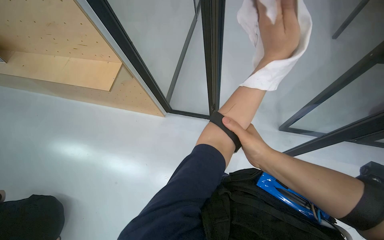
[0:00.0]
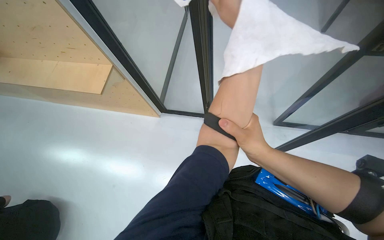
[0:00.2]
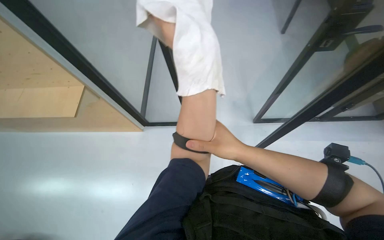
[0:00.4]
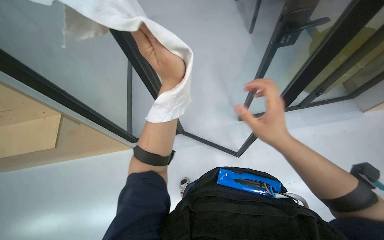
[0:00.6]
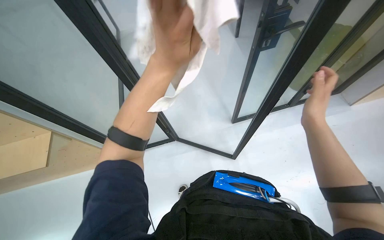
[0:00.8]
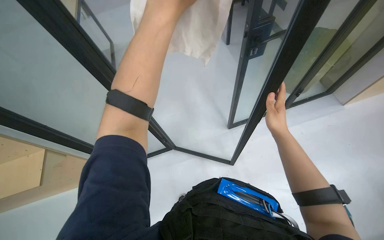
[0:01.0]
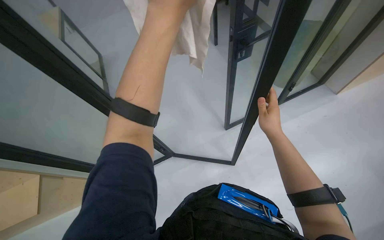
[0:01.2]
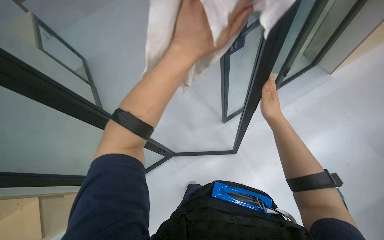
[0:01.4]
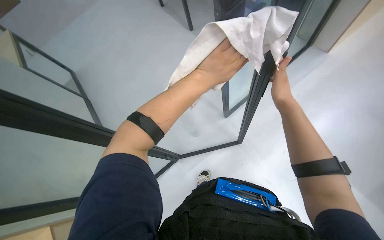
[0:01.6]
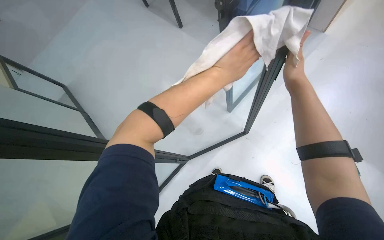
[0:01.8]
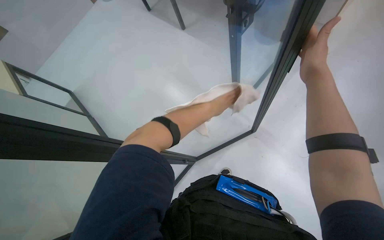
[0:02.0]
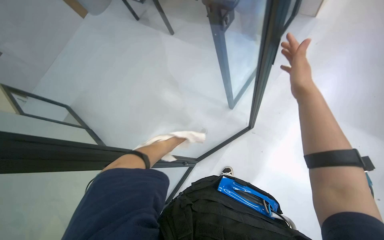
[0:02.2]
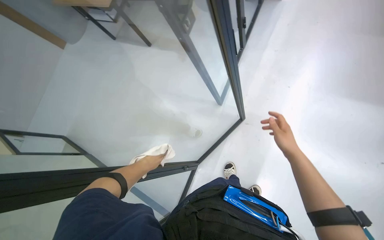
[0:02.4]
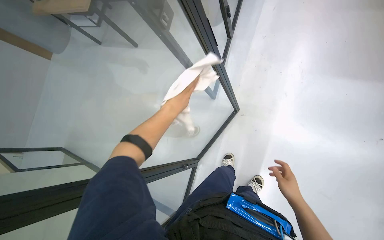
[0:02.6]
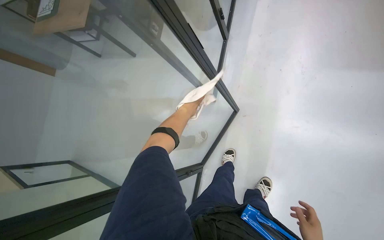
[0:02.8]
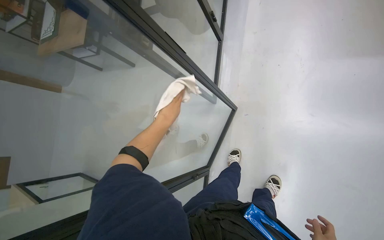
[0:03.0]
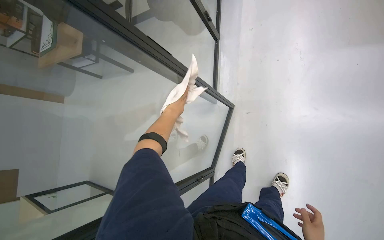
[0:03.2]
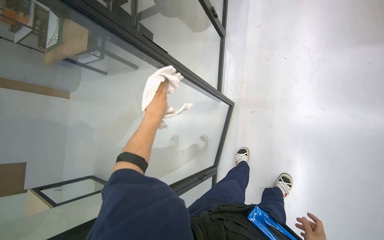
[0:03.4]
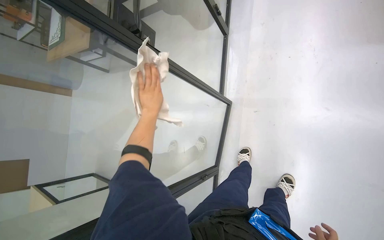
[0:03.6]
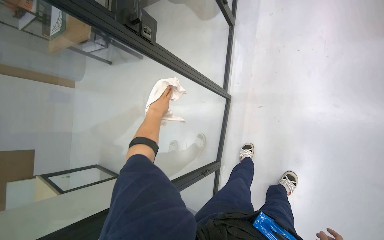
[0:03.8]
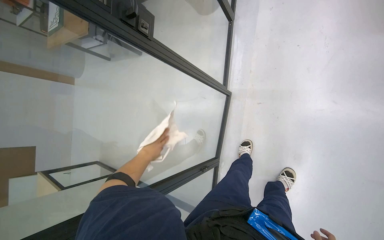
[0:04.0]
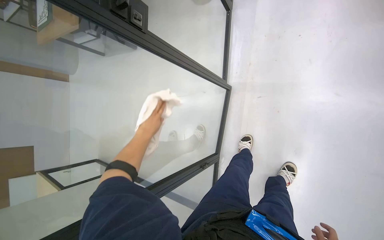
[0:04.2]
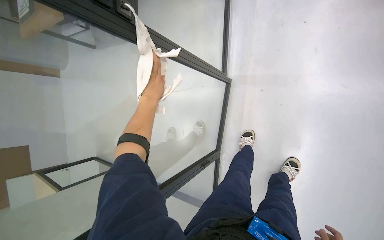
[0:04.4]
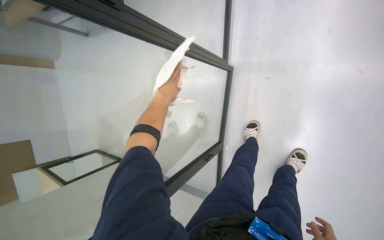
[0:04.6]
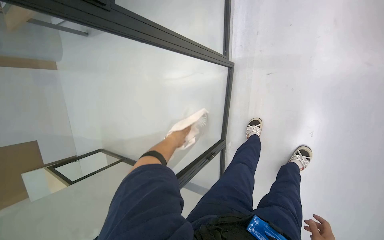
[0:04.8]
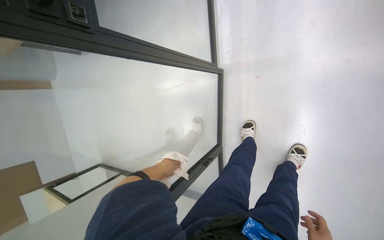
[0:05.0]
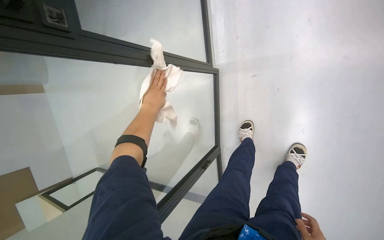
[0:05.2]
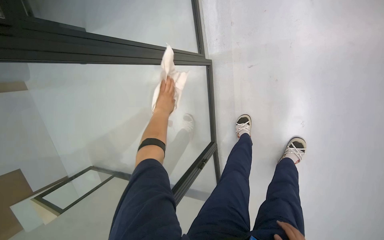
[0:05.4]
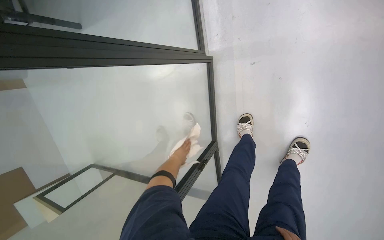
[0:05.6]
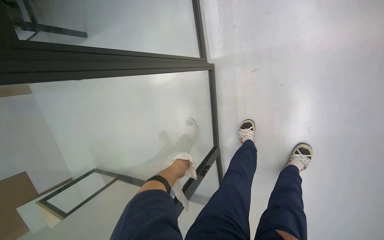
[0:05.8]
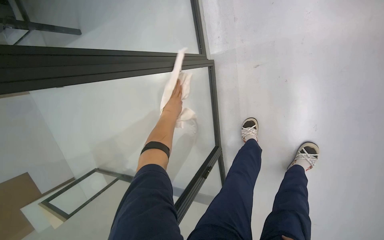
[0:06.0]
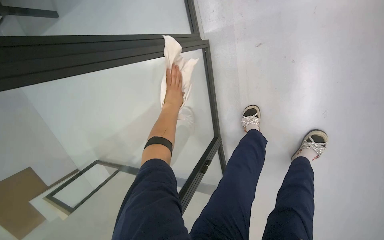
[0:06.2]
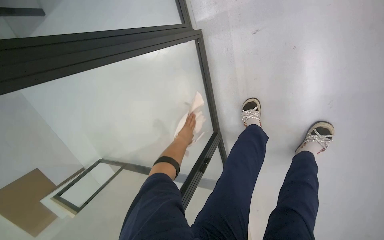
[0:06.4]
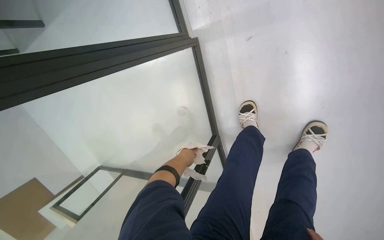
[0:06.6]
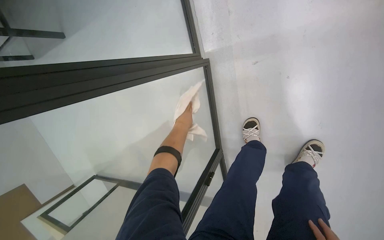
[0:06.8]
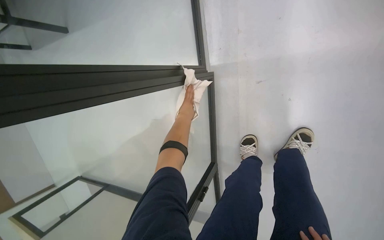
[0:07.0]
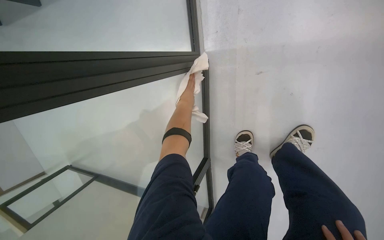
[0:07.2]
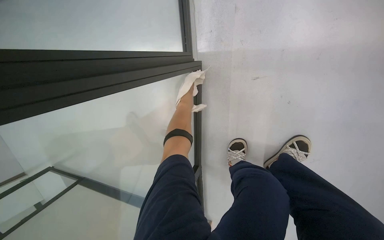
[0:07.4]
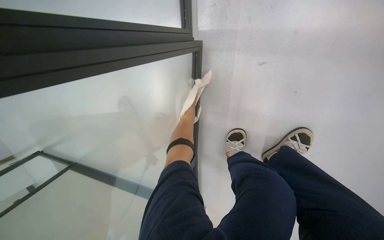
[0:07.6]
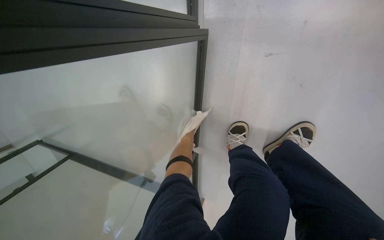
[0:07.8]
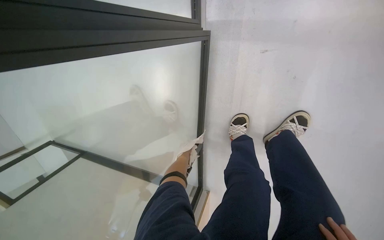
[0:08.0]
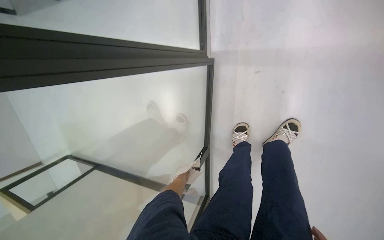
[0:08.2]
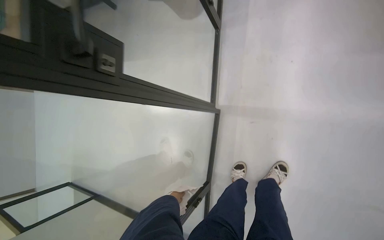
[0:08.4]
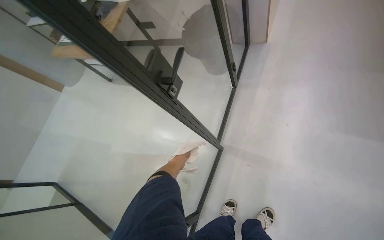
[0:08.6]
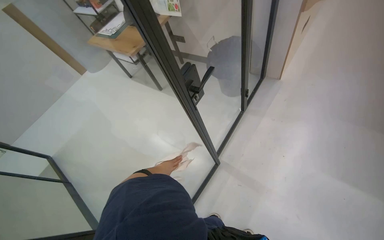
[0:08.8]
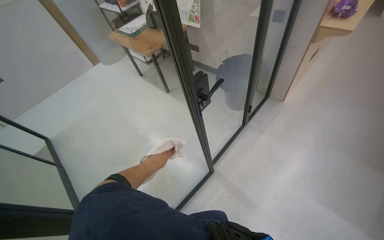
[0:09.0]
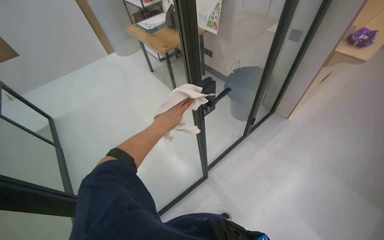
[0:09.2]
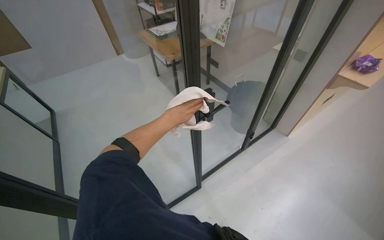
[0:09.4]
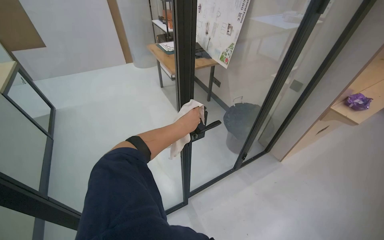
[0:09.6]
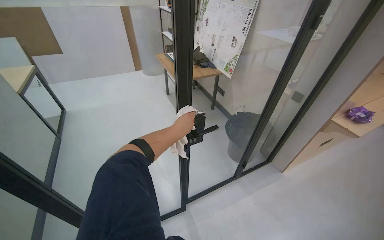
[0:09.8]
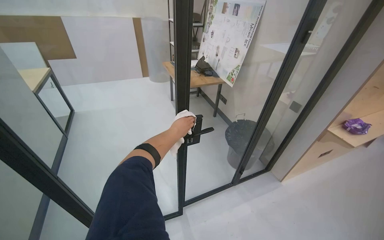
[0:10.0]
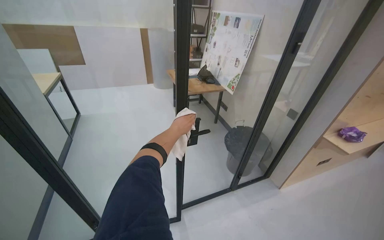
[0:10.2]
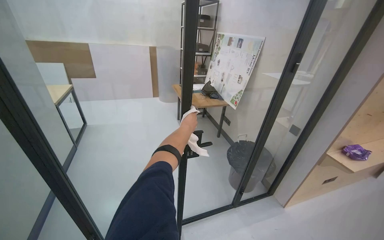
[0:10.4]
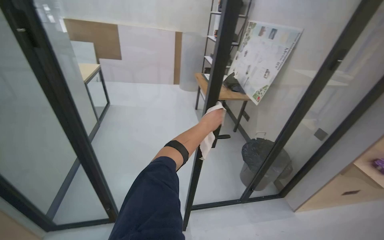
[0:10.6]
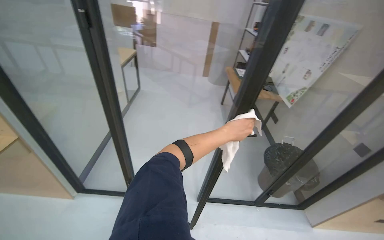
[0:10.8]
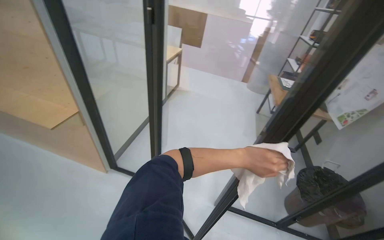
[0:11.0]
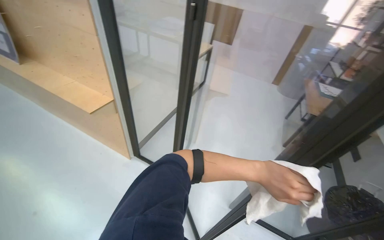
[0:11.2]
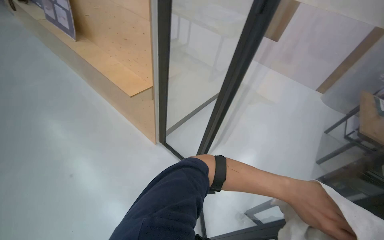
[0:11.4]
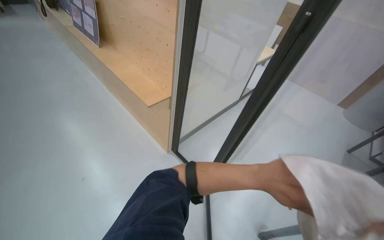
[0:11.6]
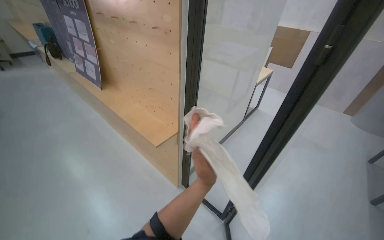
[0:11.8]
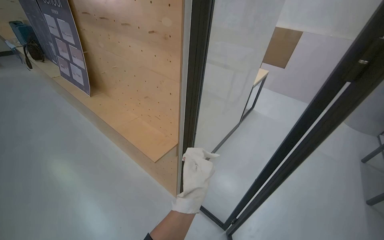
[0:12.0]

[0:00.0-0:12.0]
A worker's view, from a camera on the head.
Job: wiping surfaces.
The whole recording: Wiping glass door and frame. The worker wipes the glass door and its frame with a white cloth.
0:01.6 to 0:03.0: Everything in view rotates roughly 30 degrees counterclockwise. The left hand goes nearer and farther, some 30 cm each way, reversing 3 times.
0:03.0 to 0:04.4: The left hand heads up the picture, covering about 10 cm.
0:04.4 to 0:06.0: The left hand is displaced farther from the camera by some 40 cm.
0:06.0 to 0:07.6: The left hand heads up the picture, covering about 20 cm.
0:09.0 to 0:10.4: The view tilts about 25 degrees upward. Everything in view rotates some 30 degrees clockwise.
0:10.4 to 0:12.0: The wearer moves some 60 cm. The head rotates approximately 55 degrees to the left.

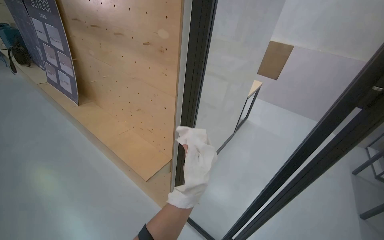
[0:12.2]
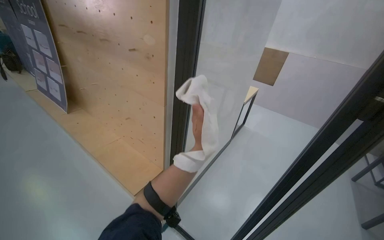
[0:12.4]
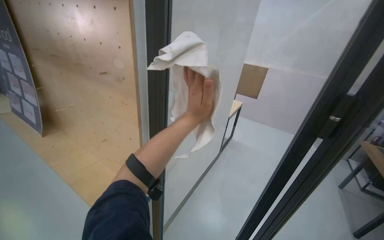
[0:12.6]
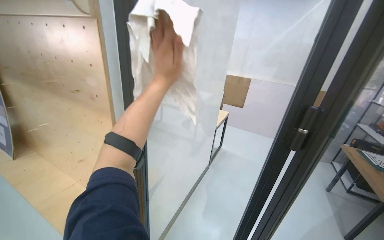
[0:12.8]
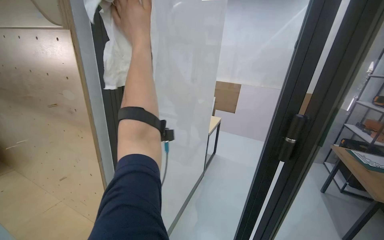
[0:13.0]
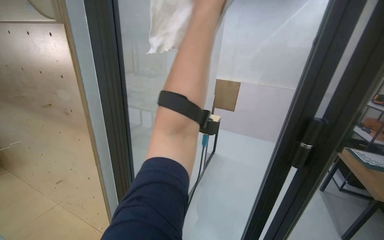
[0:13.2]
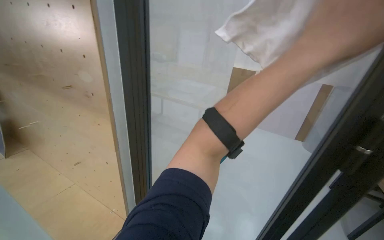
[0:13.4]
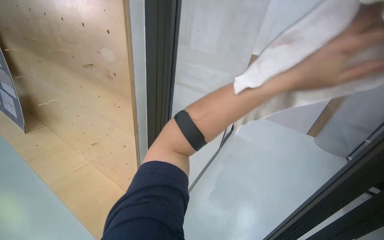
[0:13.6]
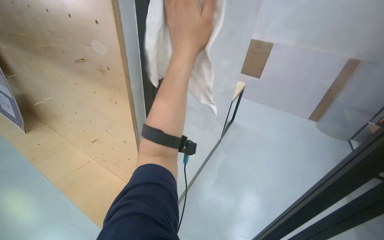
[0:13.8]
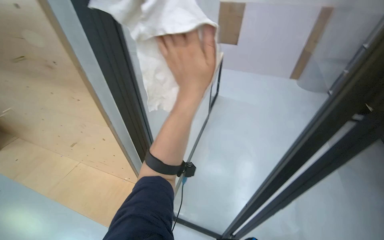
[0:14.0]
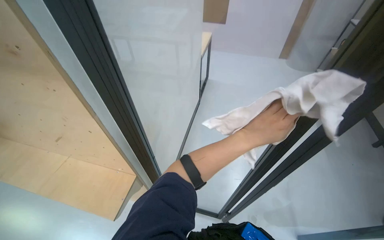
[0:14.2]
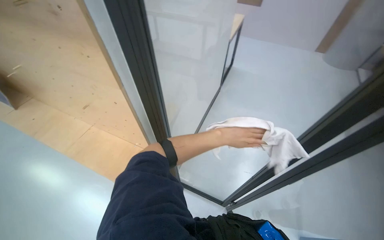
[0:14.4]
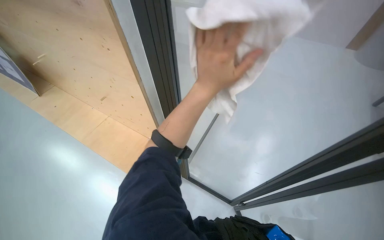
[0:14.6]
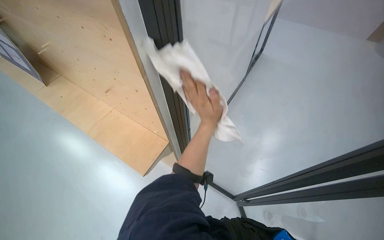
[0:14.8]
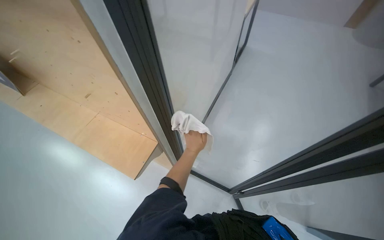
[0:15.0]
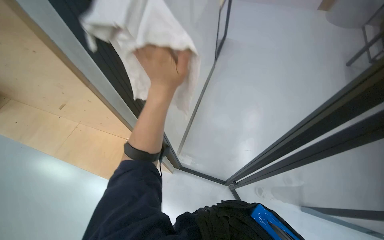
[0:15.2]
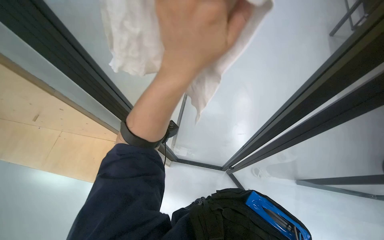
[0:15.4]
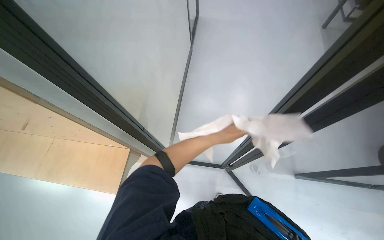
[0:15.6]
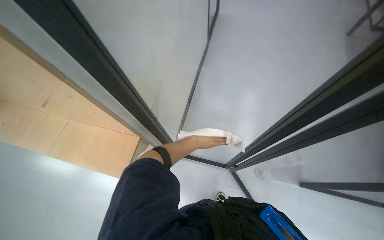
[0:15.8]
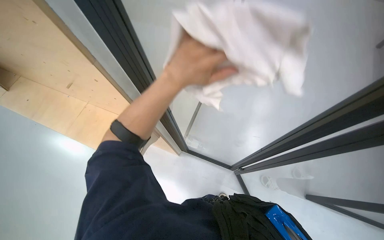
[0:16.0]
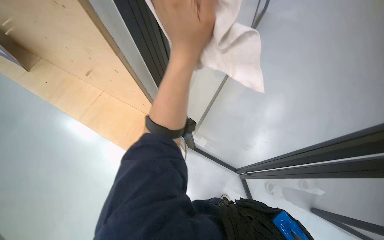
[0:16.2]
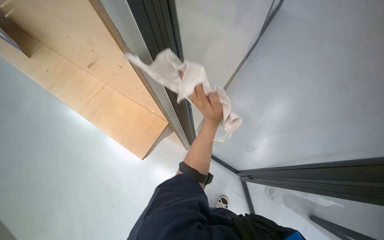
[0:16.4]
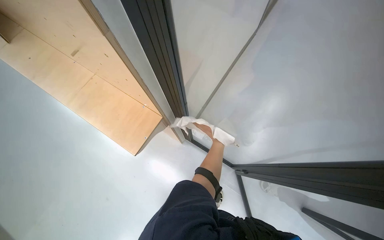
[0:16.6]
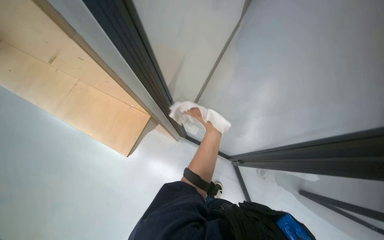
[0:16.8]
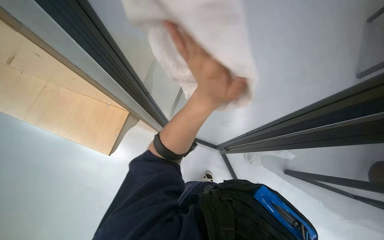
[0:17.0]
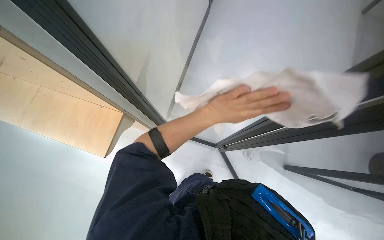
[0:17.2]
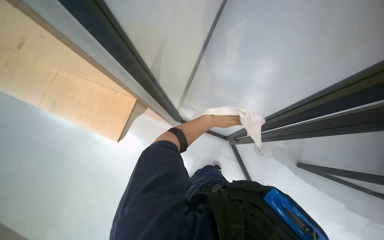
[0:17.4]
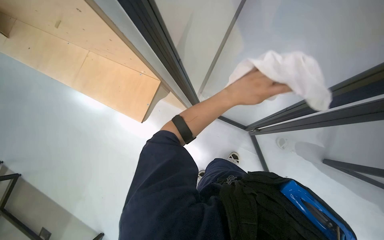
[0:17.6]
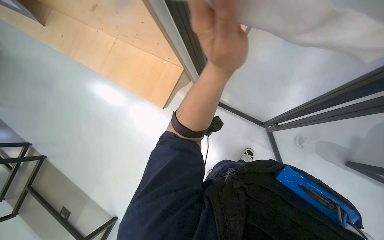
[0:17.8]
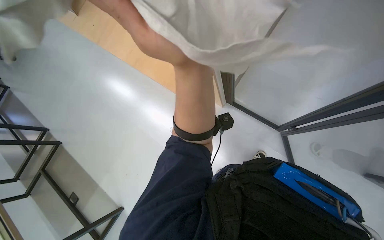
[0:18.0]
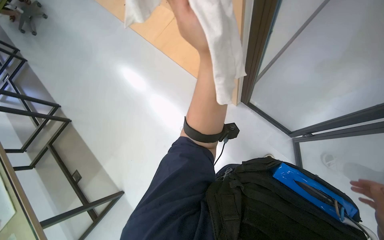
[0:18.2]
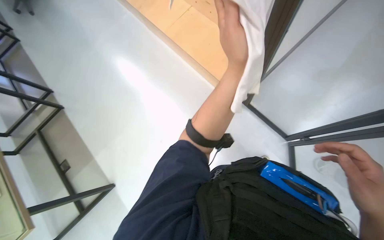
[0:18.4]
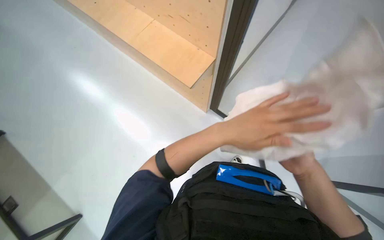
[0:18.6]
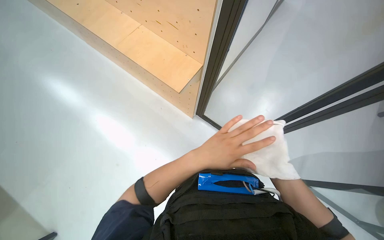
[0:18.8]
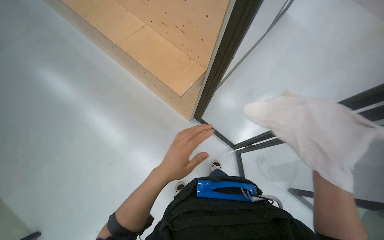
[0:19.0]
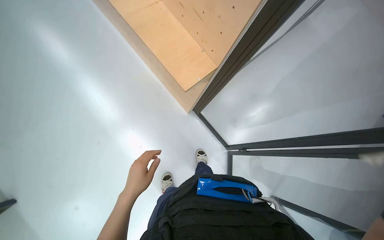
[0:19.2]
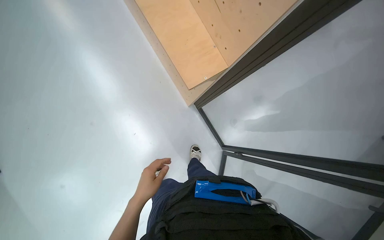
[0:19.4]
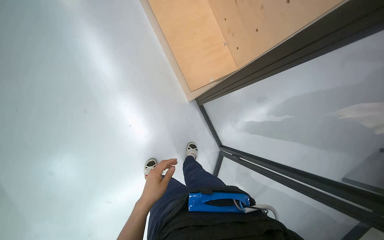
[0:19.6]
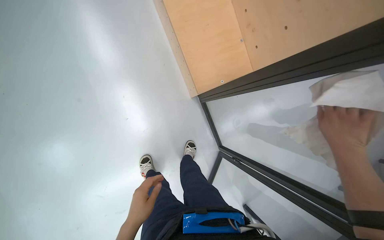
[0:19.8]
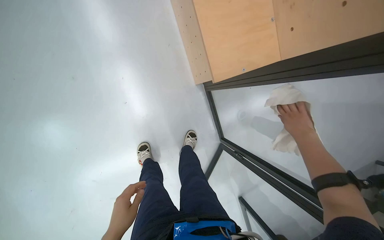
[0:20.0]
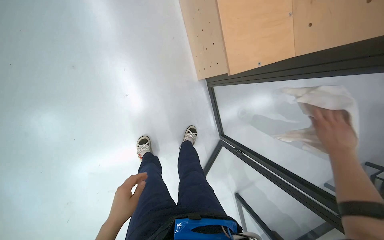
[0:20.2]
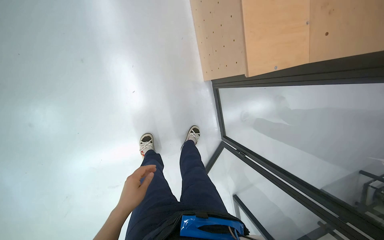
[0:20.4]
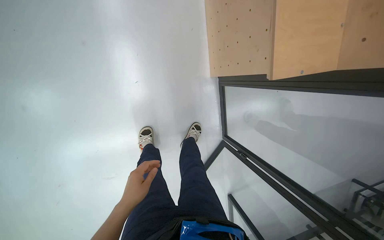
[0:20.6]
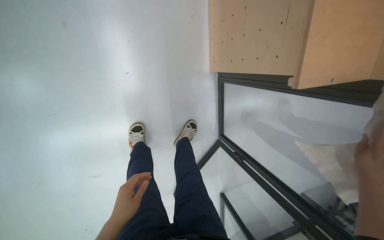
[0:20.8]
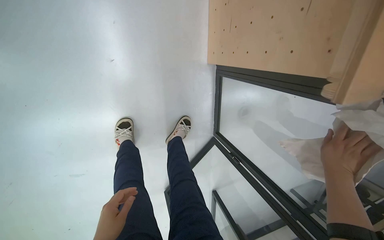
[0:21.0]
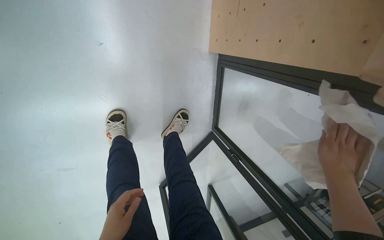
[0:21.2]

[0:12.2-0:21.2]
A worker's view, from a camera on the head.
Job: wiping surfaces.
The whole recording: Wiping glass door and frame. The worker wipes the glass door and its frame with a white cloth.
0:13.8 to 0:15.2: The left hand travels farther from the camera and down the picture by about 35 cm.
0:15.2 to 0:16.6: The left hand swings nearer and farther, approximately 20 cm each way, with 2 reversals.
0:16.6 to 0:18.2: The head rotates about 30 degrees to the left. The view tips downward by approximately 15 degrees.
